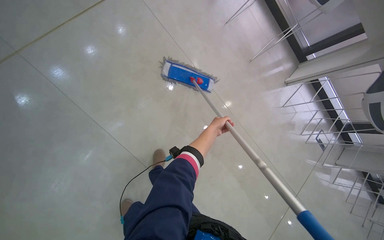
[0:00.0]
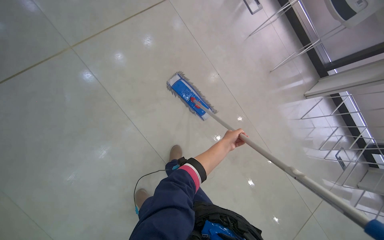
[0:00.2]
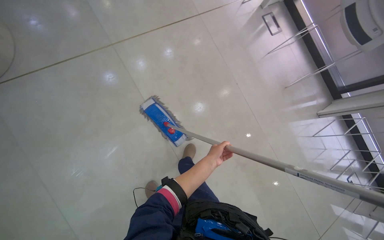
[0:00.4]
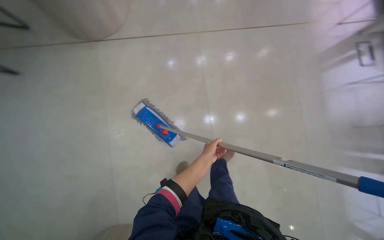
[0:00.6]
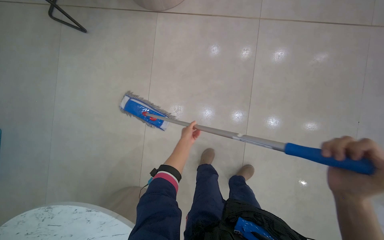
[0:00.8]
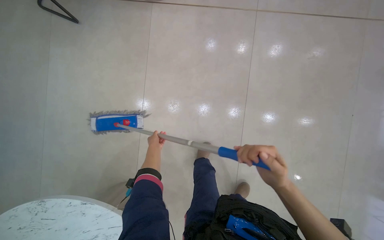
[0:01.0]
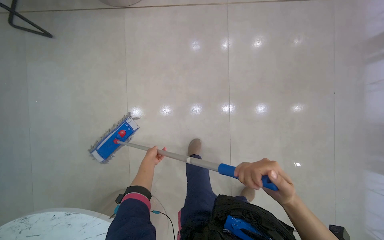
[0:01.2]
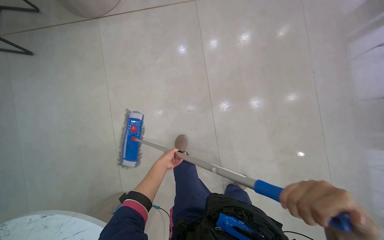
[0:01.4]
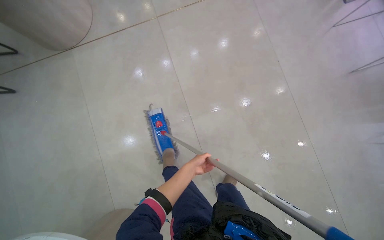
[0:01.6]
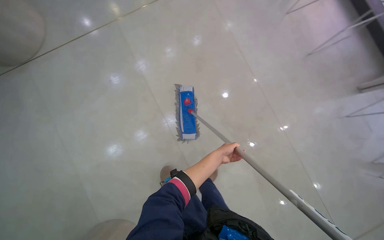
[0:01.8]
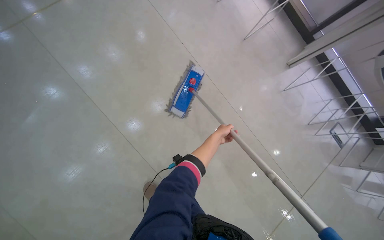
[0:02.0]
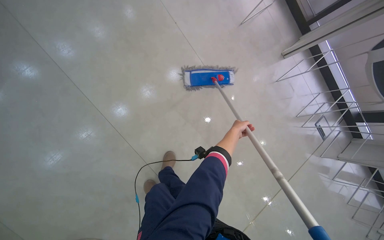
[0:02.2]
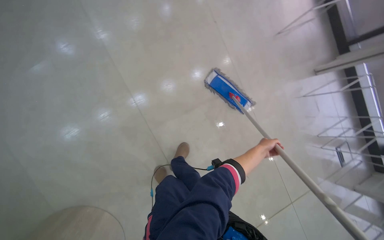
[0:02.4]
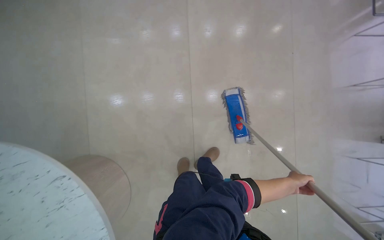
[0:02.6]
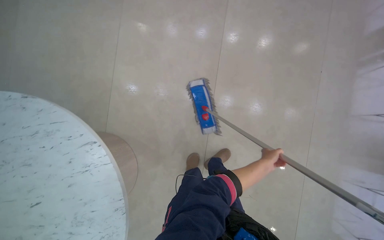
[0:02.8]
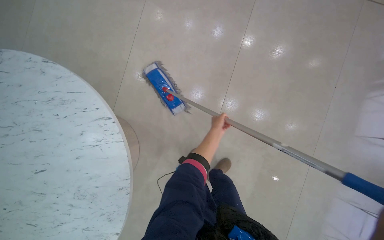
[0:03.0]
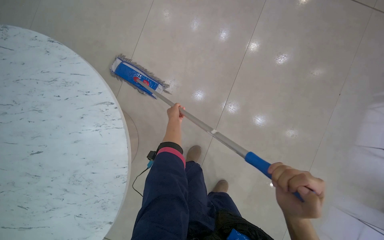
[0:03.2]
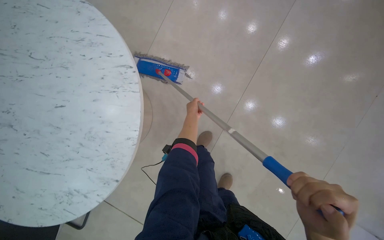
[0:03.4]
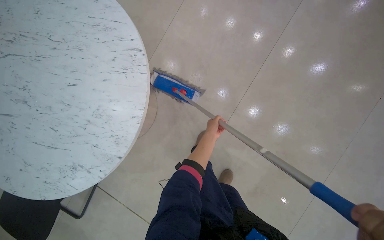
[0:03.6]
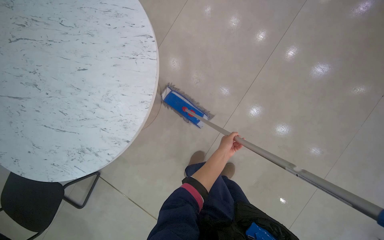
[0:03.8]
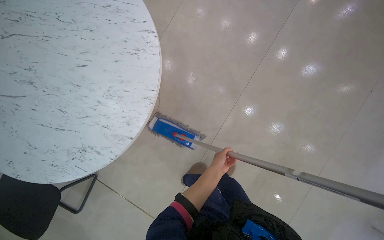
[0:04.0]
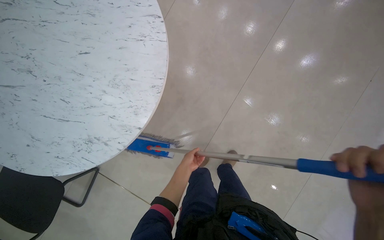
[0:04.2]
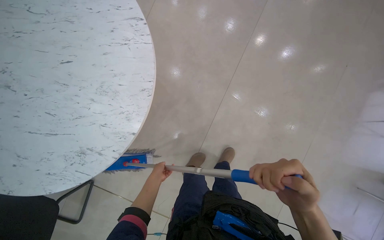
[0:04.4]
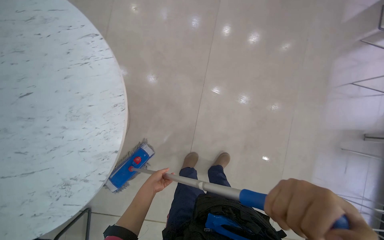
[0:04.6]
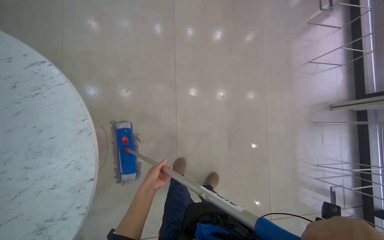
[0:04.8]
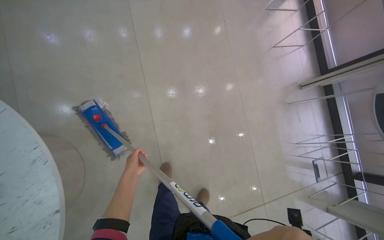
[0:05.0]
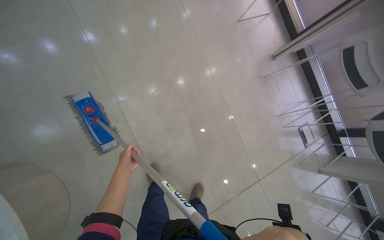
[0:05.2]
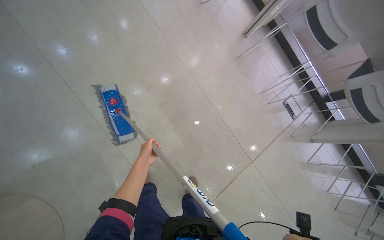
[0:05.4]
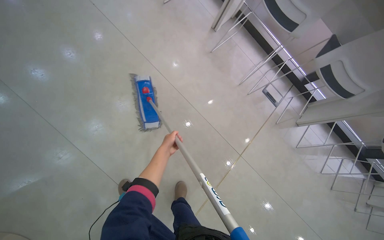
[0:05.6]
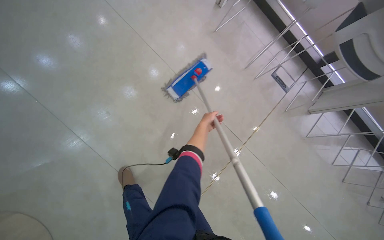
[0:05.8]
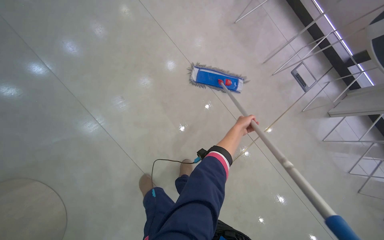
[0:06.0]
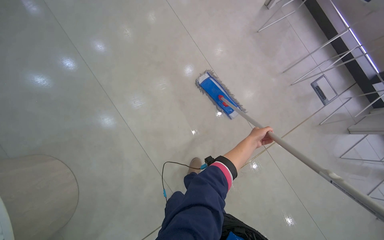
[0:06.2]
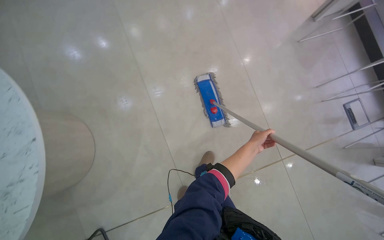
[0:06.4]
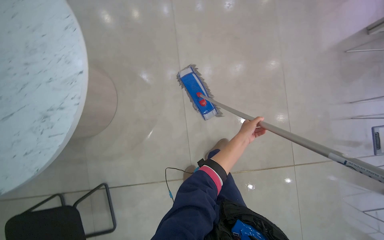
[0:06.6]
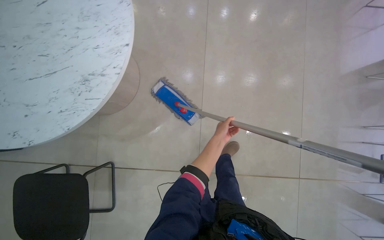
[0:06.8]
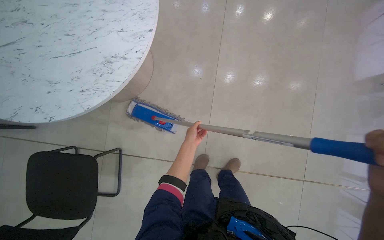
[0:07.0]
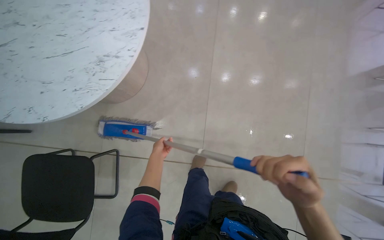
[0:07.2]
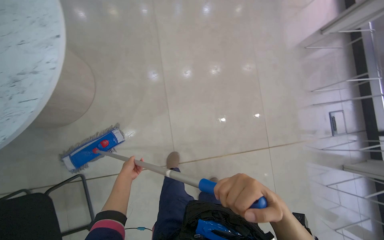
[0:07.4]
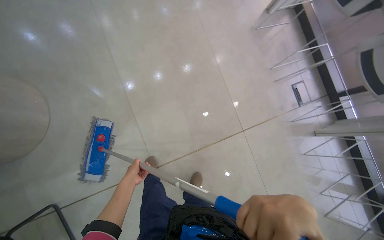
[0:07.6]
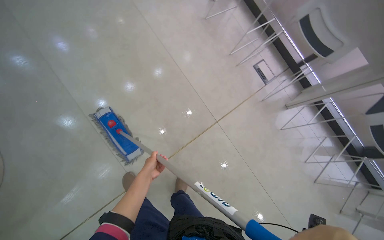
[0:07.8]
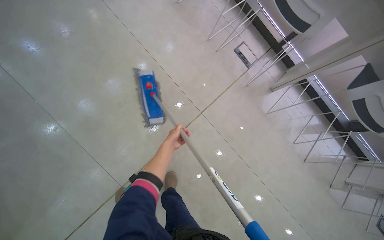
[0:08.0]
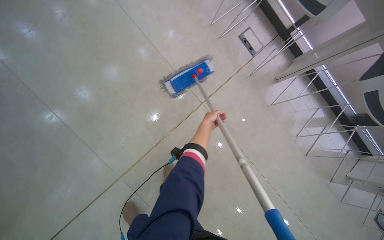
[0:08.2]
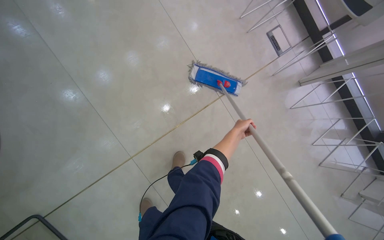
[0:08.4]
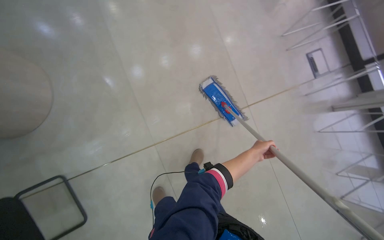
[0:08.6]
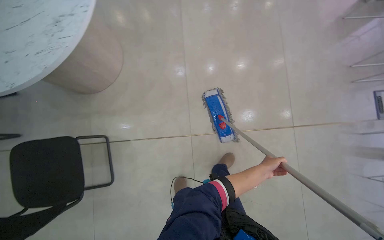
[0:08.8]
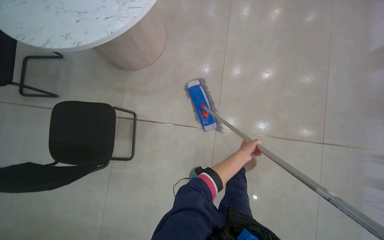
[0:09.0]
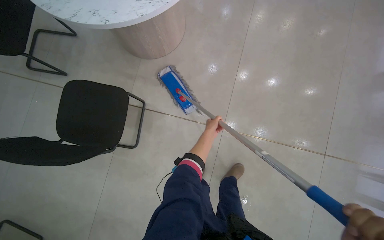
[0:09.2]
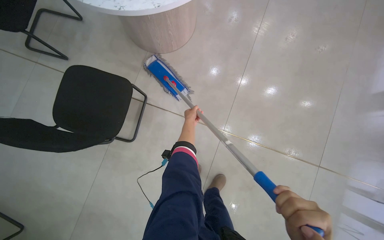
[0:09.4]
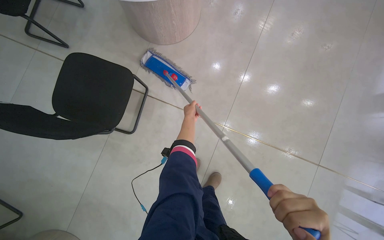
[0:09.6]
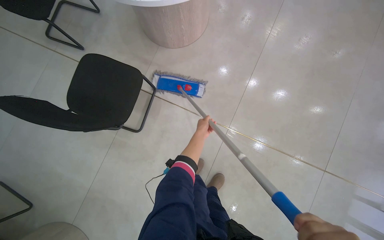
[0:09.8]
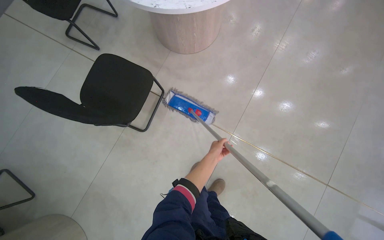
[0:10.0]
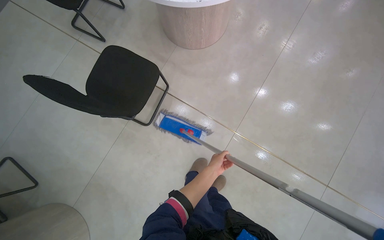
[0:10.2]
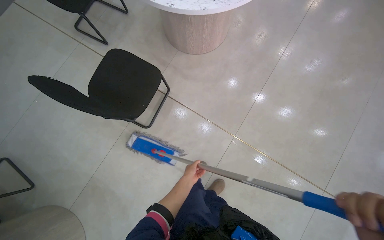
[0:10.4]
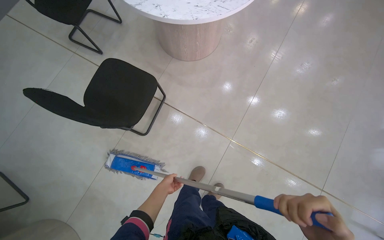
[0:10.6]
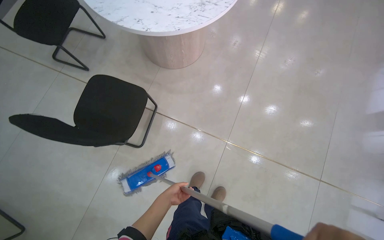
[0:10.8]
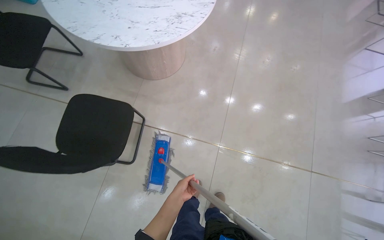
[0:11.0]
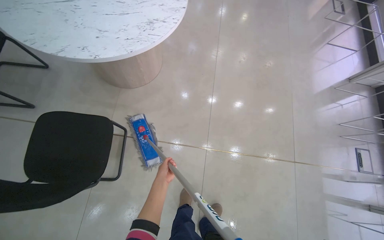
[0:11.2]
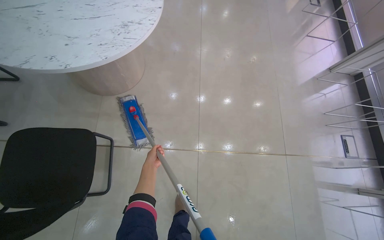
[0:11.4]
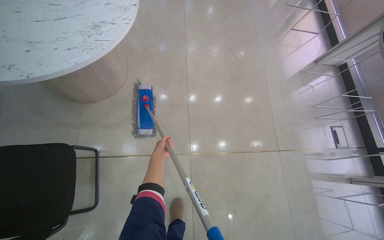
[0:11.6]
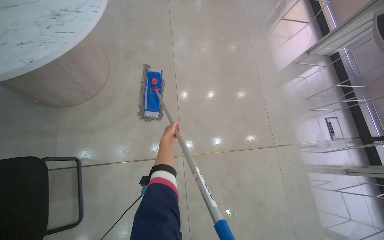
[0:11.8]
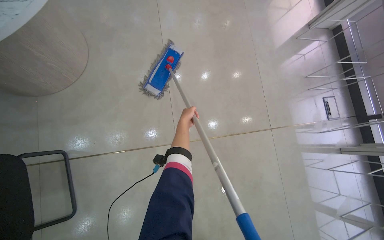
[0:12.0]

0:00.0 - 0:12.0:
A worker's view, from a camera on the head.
Job: mopping floor.
The whole recording: Mopping tiled floor. The worker mops the tiled floor, moving chairs to clean underneath them.
0:01.6 - 0:03.0: The wearer moves roughly 50 cm.
0:03.0 - 0:04.4: The head travels approximately 40 cm.
0:04.4 - 0:06.0: The head travels approximately 80 cm. The scene rotates counterclockwise by some 65 degrees.
0:06.0 - 0:07.6: The camera travels about 50 cm.
0:07.6 - 0:09.0: The wearer looks some 20 degrees further to the left.
0:09.0 - 0:10.4: The left hand shifts approximately 40 cm to the left.
0:10.4 - 0:12.0: The wearer's head swings some 40 degrees to the right.

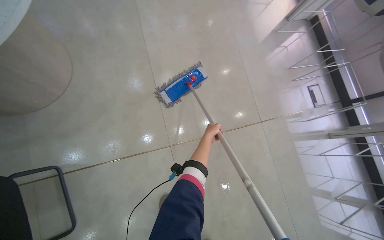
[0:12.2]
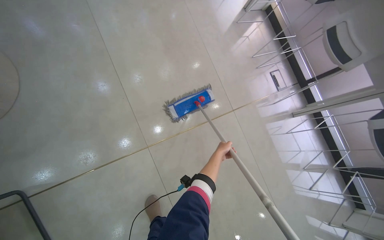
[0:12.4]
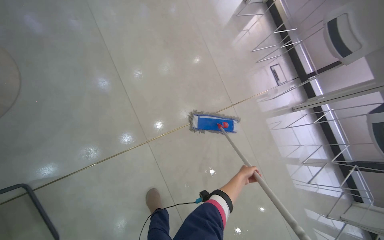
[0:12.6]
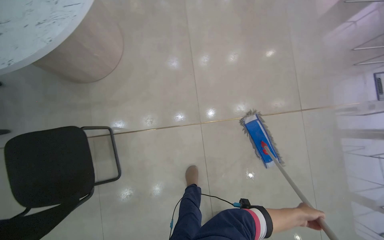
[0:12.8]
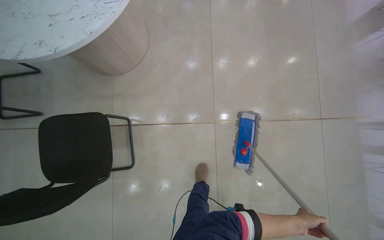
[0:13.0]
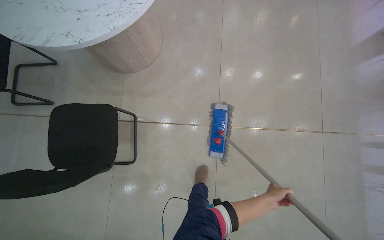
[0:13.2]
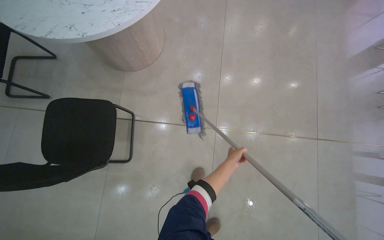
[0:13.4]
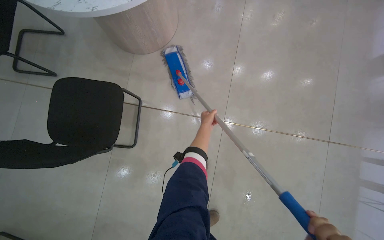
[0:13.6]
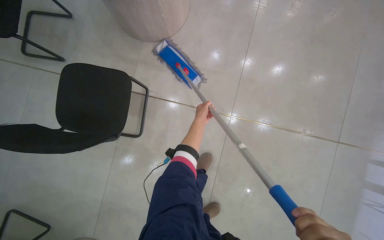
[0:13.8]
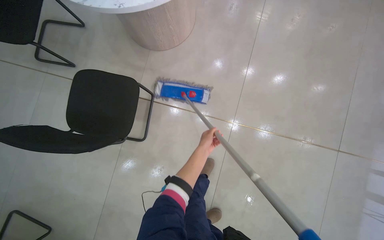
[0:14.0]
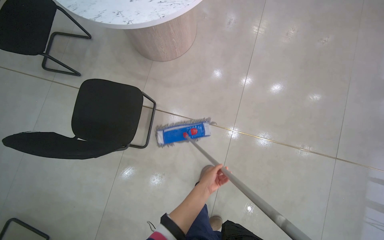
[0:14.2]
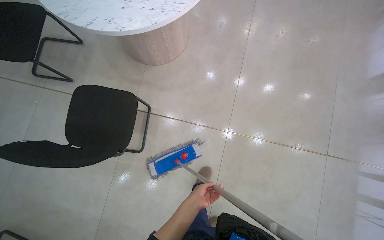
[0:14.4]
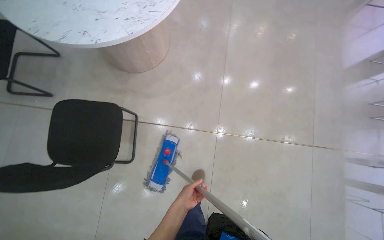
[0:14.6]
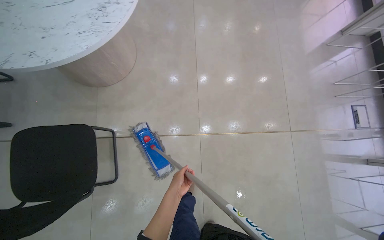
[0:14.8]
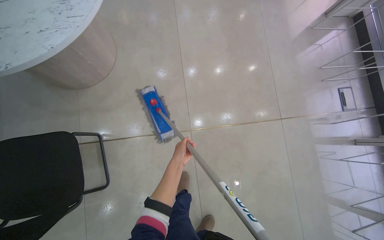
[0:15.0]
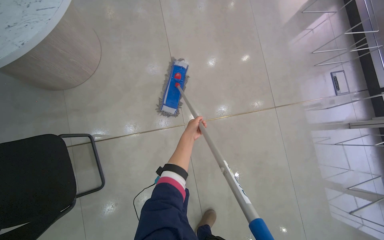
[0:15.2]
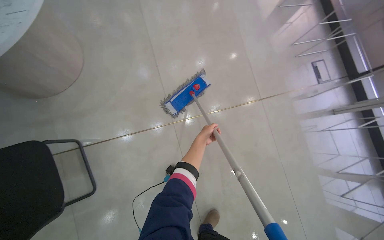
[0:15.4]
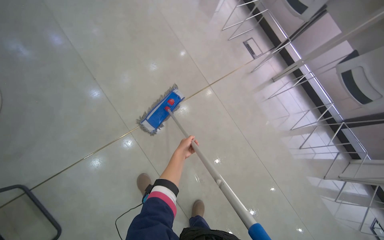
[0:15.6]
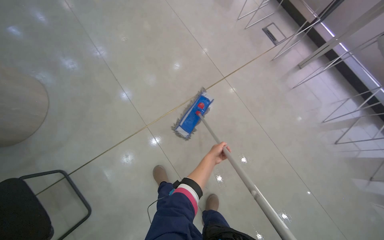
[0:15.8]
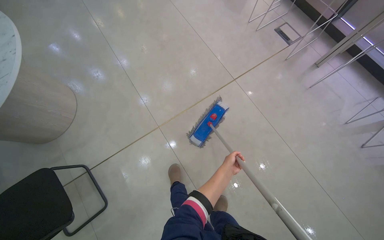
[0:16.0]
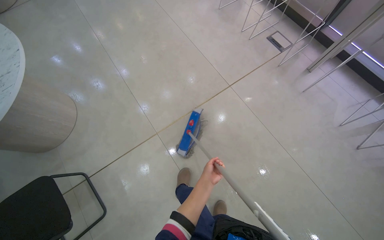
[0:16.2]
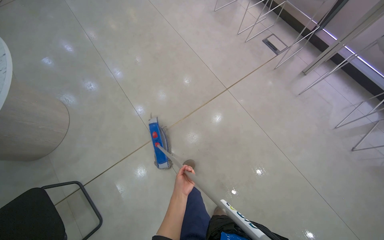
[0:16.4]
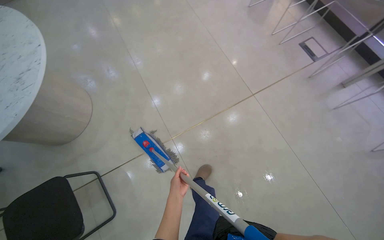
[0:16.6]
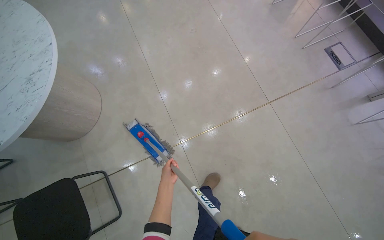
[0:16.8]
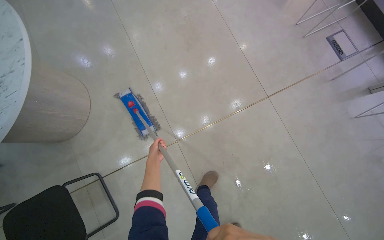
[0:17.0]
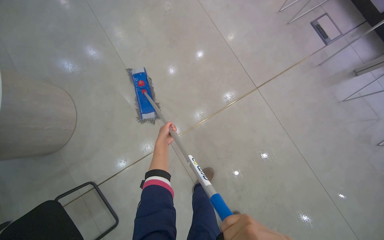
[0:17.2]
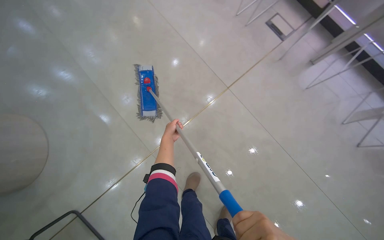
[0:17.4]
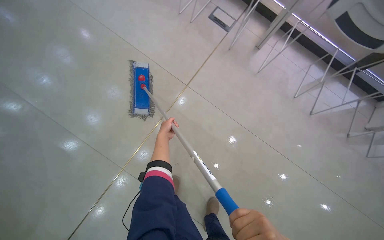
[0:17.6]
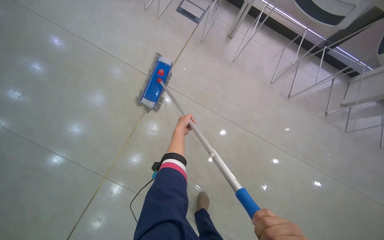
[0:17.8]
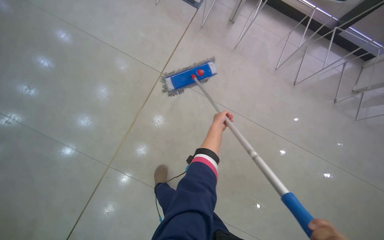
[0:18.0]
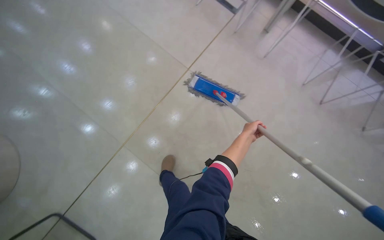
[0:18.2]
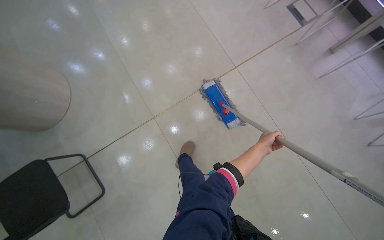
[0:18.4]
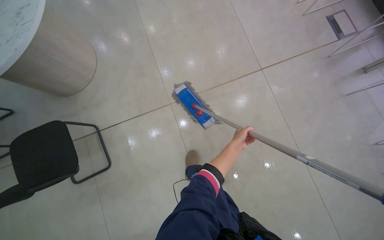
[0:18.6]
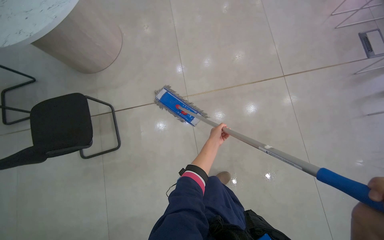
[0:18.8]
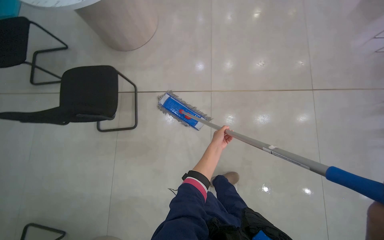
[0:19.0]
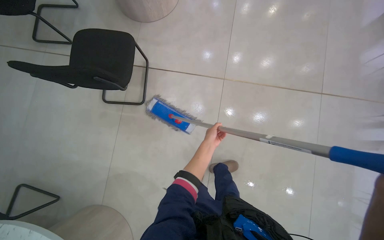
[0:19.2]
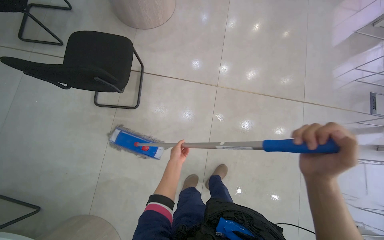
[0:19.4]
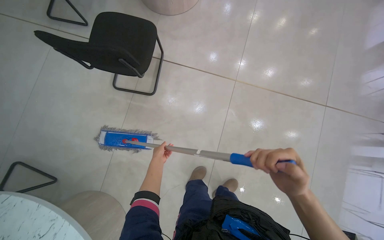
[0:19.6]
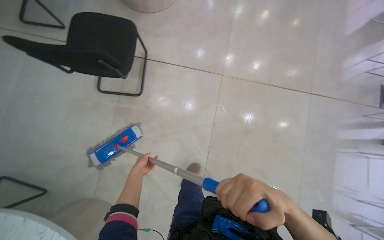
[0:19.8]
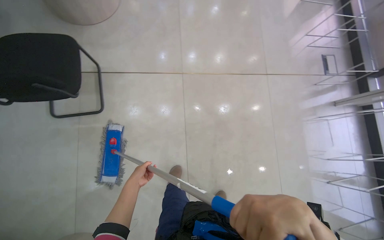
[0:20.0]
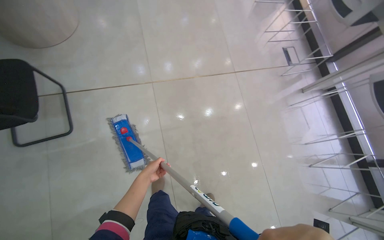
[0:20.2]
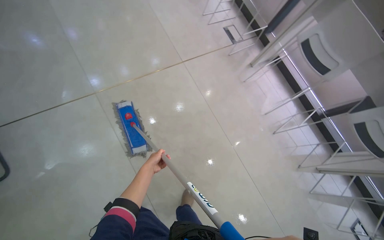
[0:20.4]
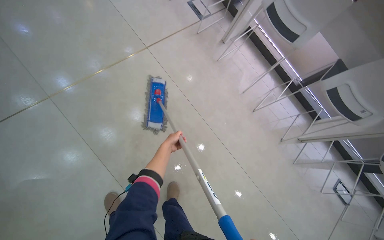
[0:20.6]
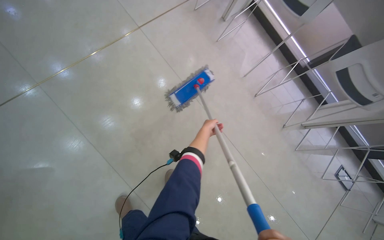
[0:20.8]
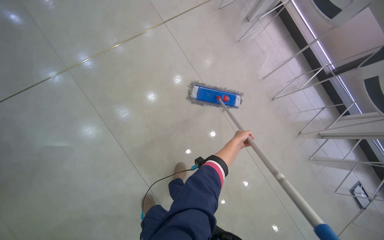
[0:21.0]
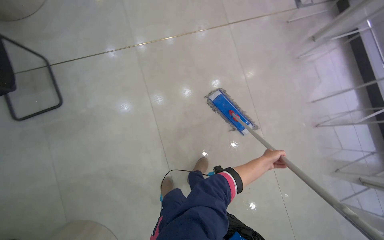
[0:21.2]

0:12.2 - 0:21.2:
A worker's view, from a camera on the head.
Job: mopping floor.
The whole recording: Mopping tiled floor. The worker mops the tiled floor, moving chairs to clean underneath them.
0:12.2 - 0:13.8: The wearer's head swings roughly 35 degrees to the left.
0:13.8 - 0:15.2: The head turns to the right by approximately 30 degrees.
0:15.2 - 0:16.6: The left hand moves down the picture, approximately 20 cm.
0:18.2 - 0:19.8: The camera is carried approximately 70 cm. The scene turns approximately 65 degrees clockwise in the picture.
0:19.8 - 0:21.2: The head travels some 60 cm. The scene rotates counterclockwise by about 25 degrees.
